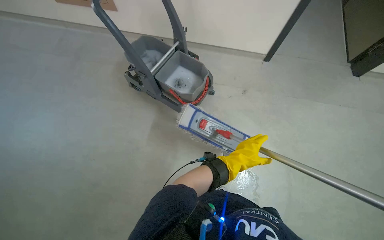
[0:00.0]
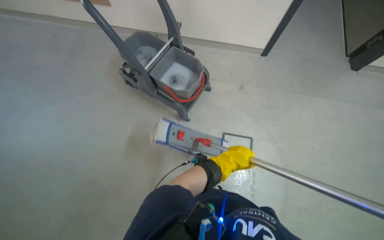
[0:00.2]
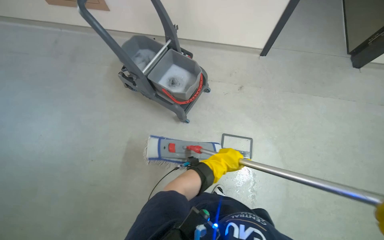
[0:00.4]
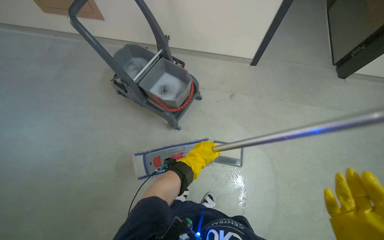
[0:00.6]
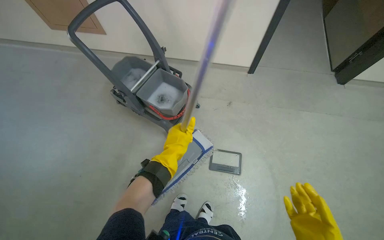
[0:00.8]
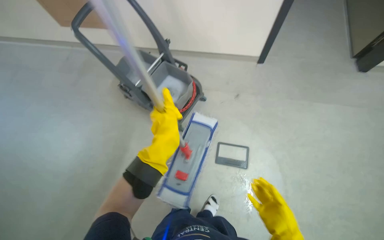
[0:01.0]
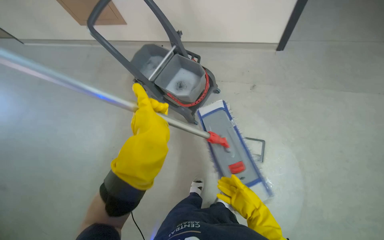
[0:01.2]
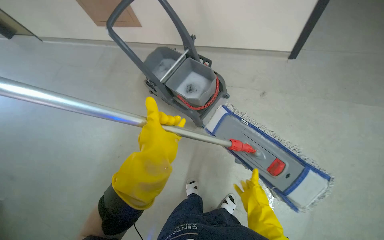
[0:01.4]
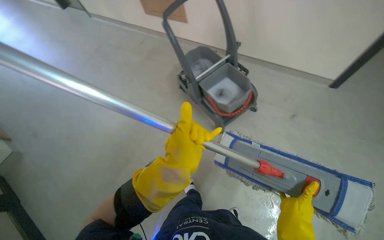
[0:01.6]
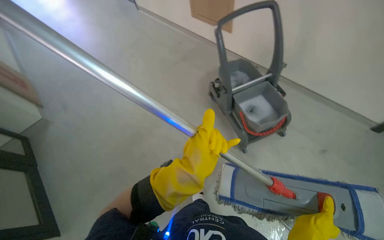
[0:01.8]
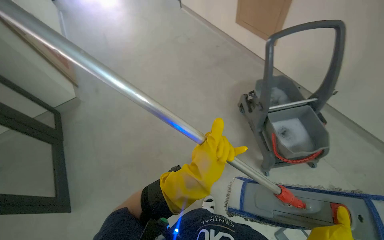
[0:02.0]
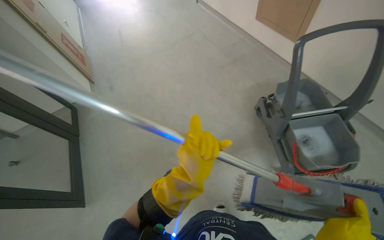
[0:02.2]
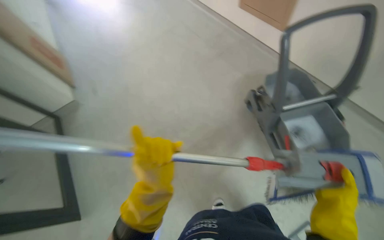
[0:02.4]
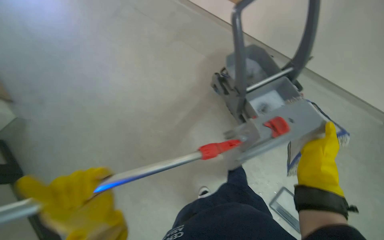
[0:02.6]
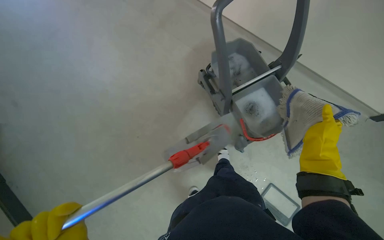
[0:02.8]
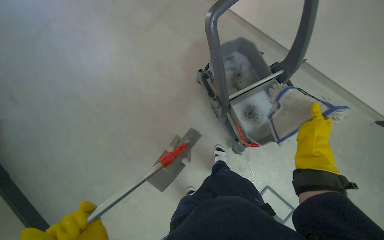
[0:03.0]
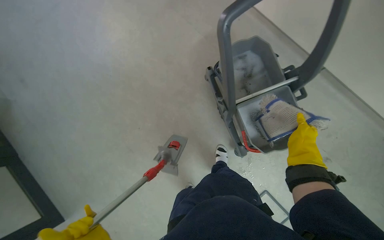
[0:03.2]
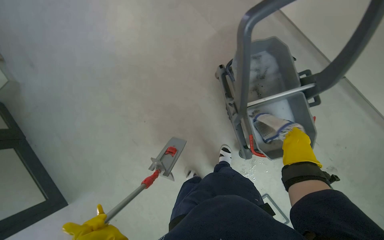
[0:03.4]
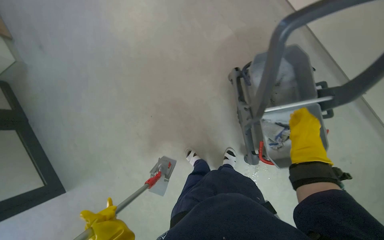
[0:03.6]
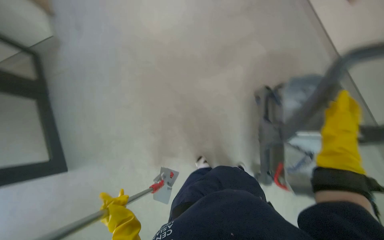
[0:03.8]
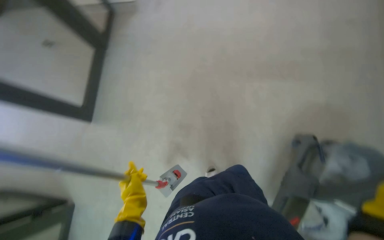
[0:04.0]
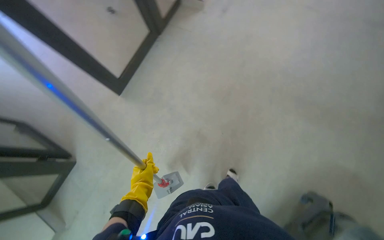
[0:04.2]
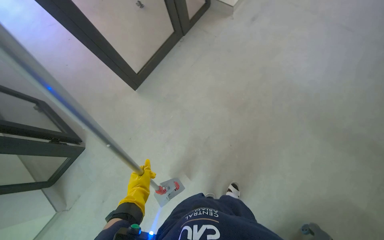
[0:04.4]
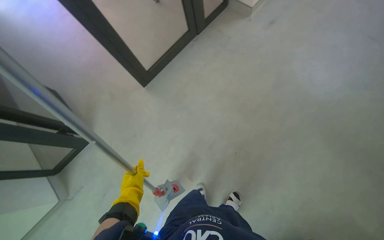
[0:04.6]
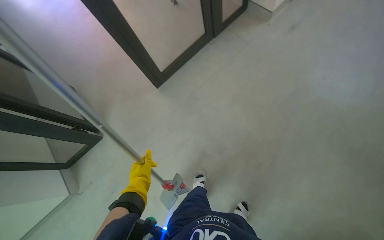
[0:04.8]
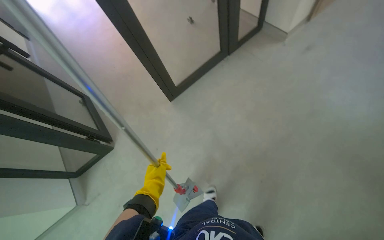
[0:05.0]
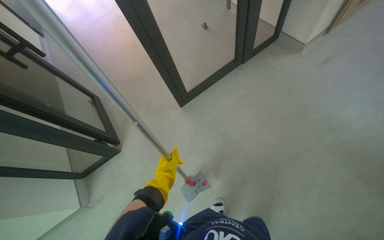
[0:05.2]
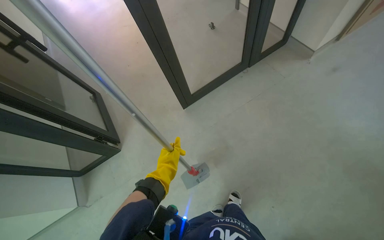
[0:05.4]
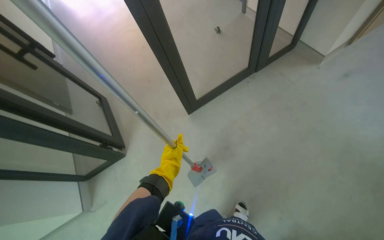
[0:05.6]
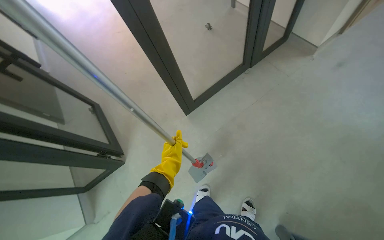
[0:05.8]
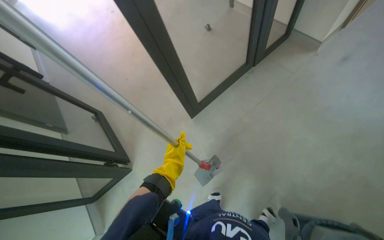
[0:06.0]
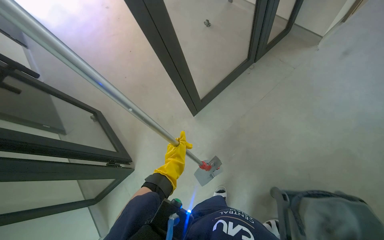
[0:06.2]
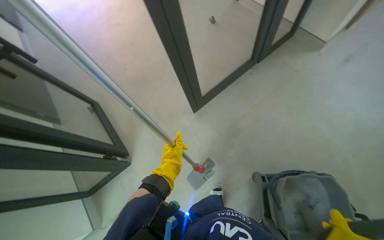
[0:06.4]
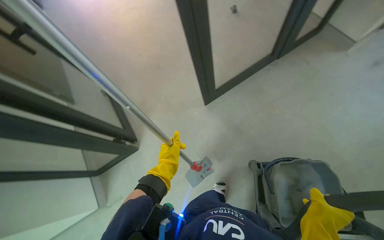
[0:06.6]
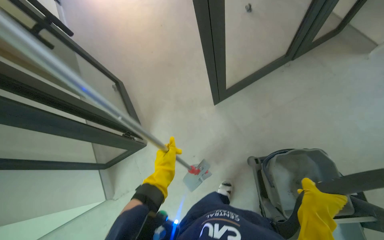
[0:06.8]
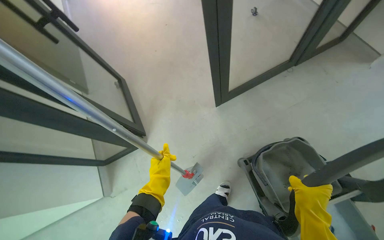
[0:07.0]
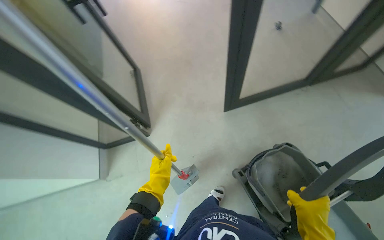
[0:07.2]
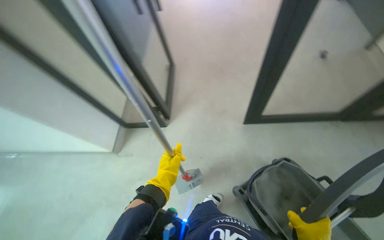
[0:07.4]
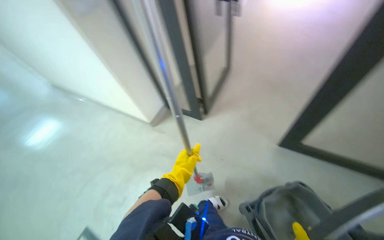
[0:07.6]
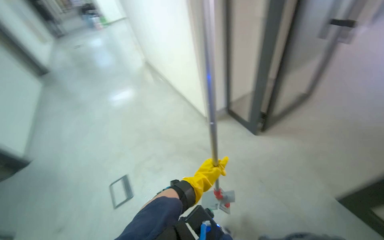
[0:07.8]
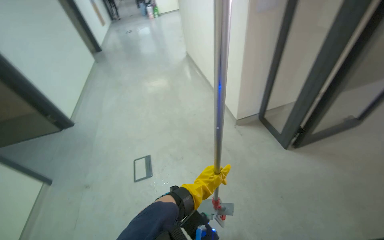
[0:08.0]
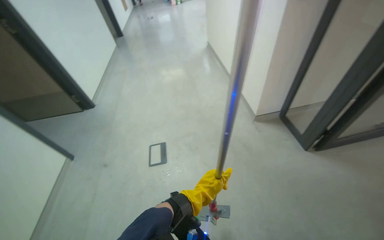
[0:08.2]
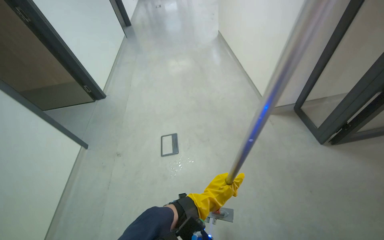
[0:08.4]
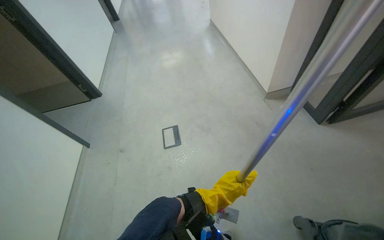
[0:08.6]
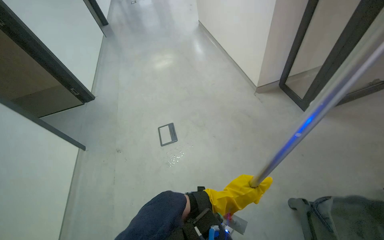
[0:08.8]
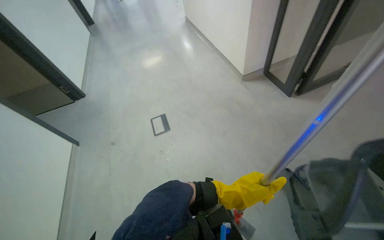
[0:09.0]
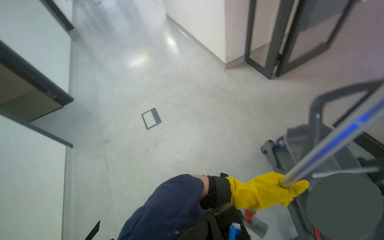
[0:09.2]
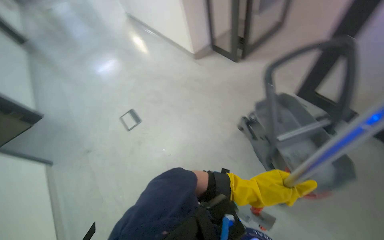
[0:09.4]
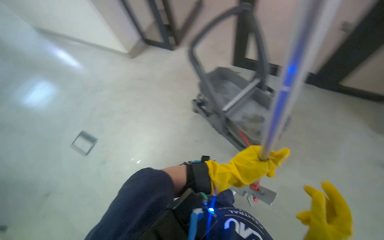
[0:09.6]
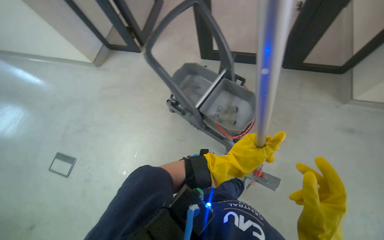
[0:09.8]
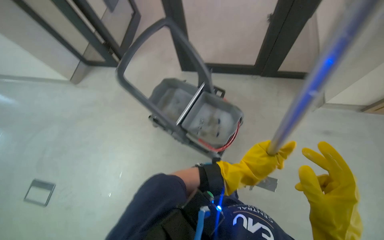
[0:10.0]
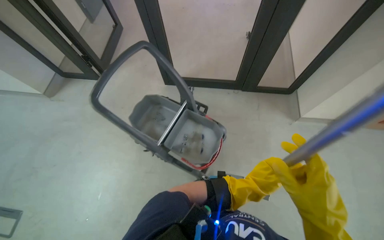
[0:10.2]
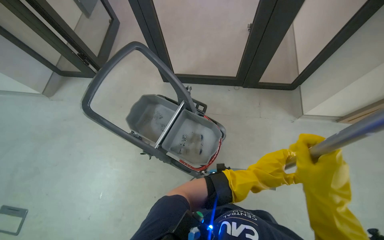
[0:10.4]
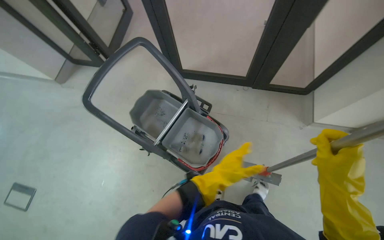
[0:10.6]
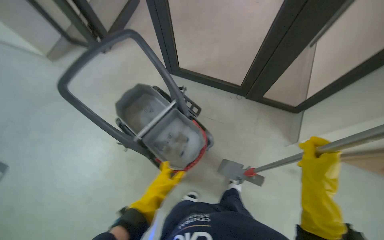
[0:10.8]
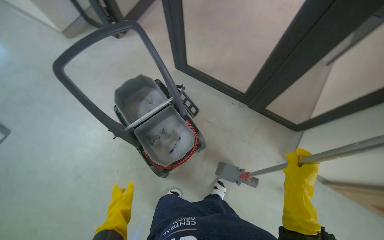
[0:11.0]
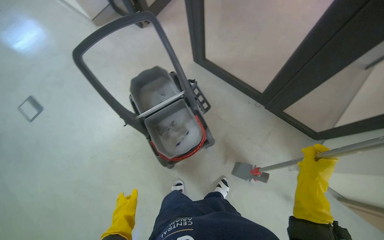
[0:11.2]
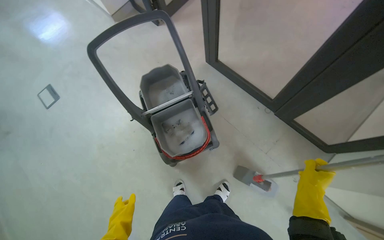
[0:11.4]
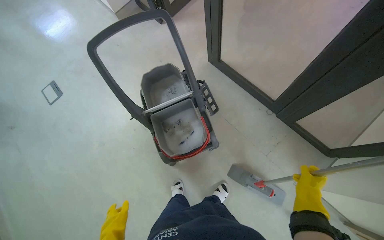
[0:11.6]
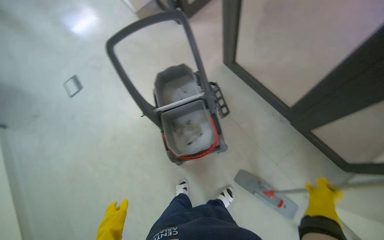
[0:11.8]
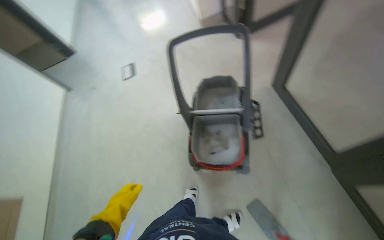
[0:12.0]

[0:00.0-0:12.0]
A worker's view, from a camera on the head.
Job: mopping floor.
The whole recording: Mopping hallway floor. The worker mops the hallway floor with a flat mop and bucket.
0:00.0 to 0:01.6: The head turns to the left by approximately 20 degrees. The left hand moves nearer to the camera and to the left, about 25 cm.
0:03.0 to 0:04.4: The wearer's head swings some 80 degrees to the left.
0:04.4 to 0:06.0: The view tilts about 15 degrees upward.
0:06.0 to 0:07.6: The head rotates some 65 degrees to the left. The camera pitches downward, by roughly 15 degrees.
0:07.6 to 0:09.0: The wearer looks about 45 degrees further to the left.
0:09.0 to 0:10.4: The head travels roughly 40 cm. The wearer's head swings some 65 degrees to the right.
0:10.4 to 0:12.0: The head rotates roughly 65 degrees to the left.

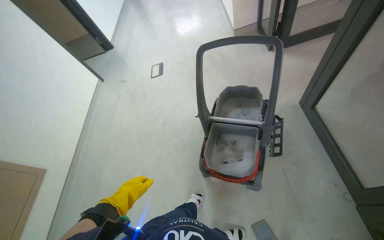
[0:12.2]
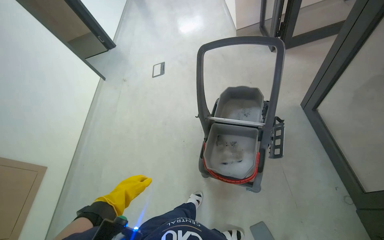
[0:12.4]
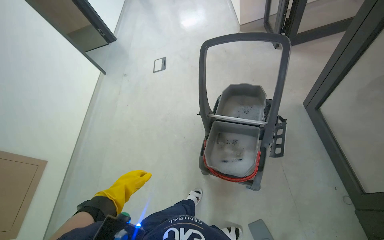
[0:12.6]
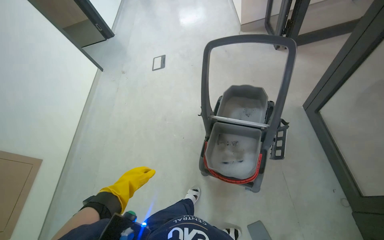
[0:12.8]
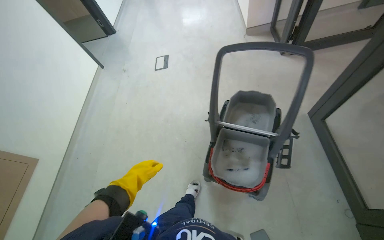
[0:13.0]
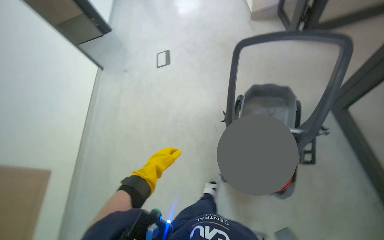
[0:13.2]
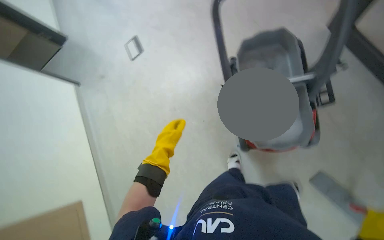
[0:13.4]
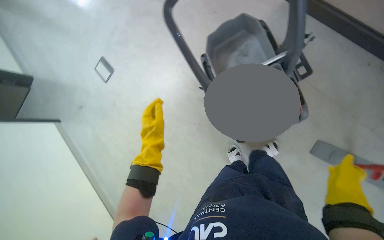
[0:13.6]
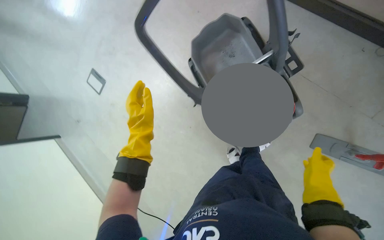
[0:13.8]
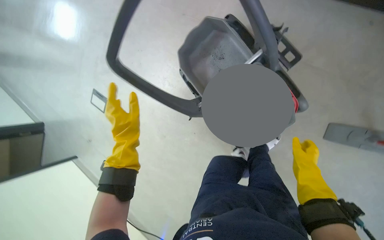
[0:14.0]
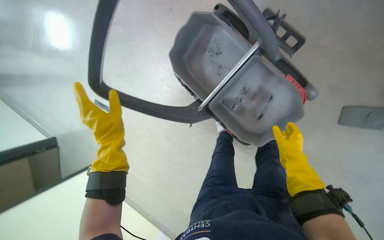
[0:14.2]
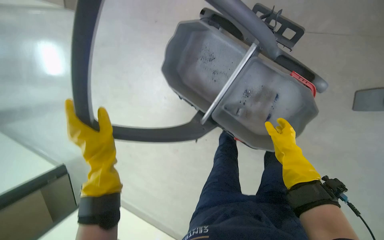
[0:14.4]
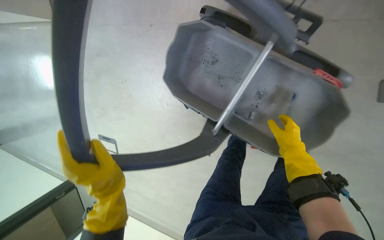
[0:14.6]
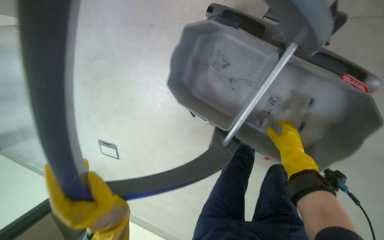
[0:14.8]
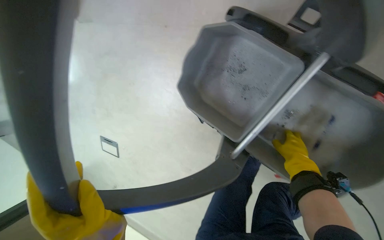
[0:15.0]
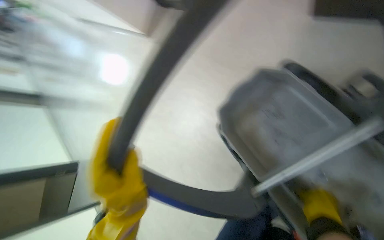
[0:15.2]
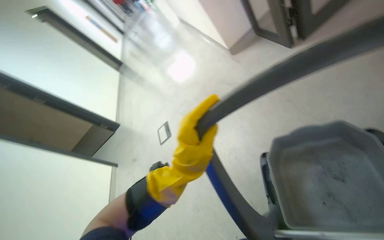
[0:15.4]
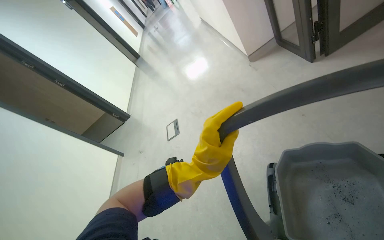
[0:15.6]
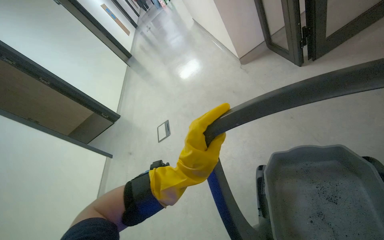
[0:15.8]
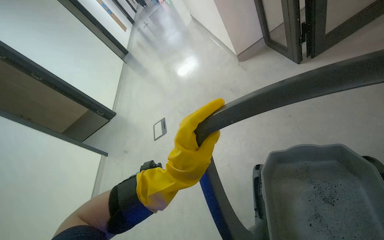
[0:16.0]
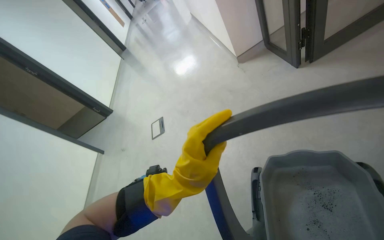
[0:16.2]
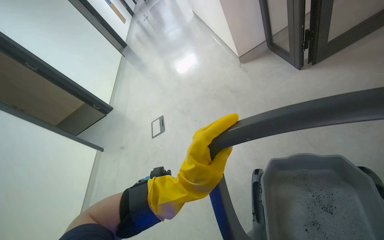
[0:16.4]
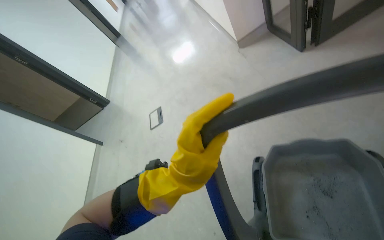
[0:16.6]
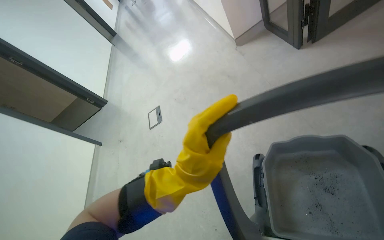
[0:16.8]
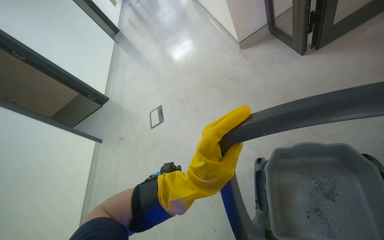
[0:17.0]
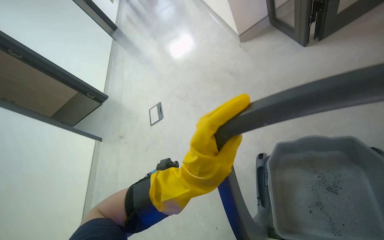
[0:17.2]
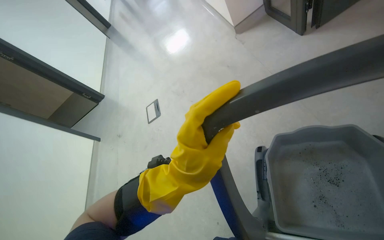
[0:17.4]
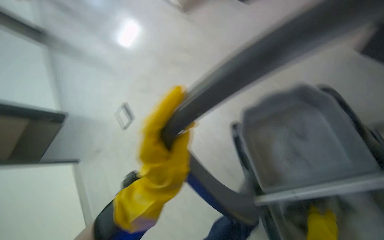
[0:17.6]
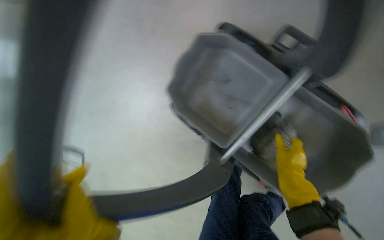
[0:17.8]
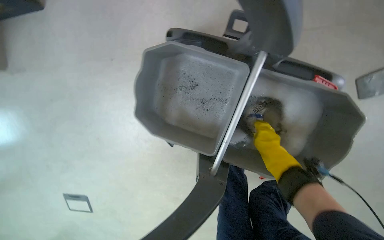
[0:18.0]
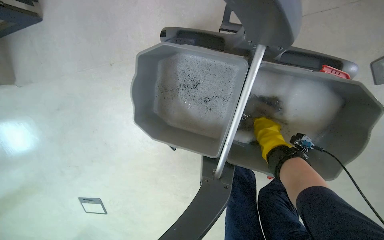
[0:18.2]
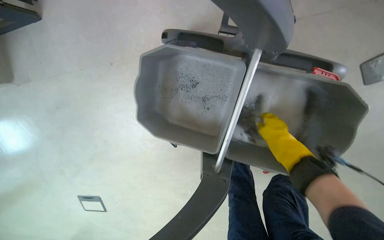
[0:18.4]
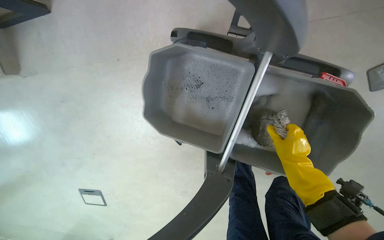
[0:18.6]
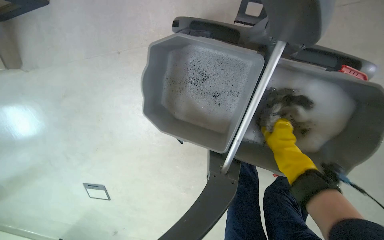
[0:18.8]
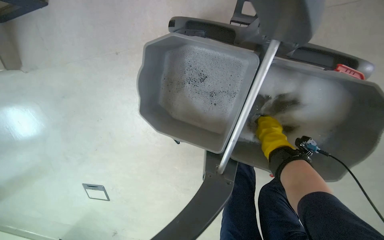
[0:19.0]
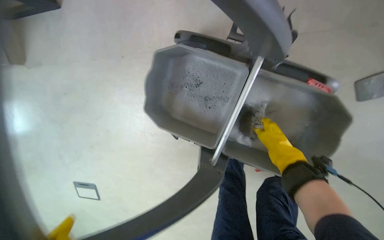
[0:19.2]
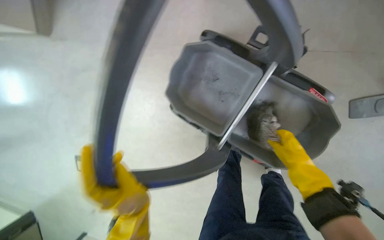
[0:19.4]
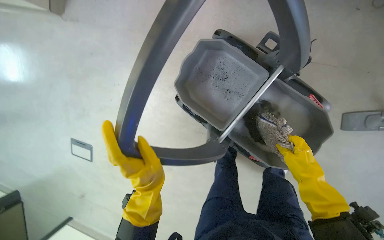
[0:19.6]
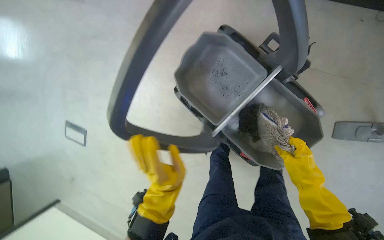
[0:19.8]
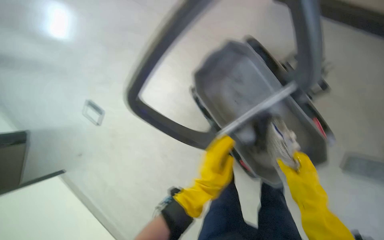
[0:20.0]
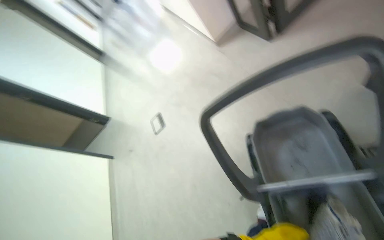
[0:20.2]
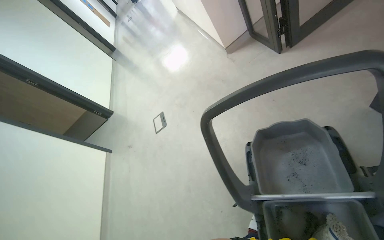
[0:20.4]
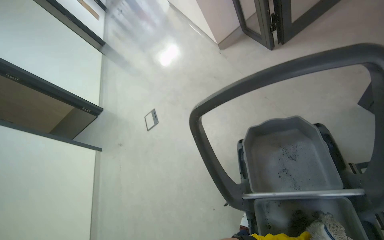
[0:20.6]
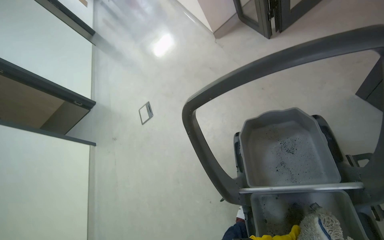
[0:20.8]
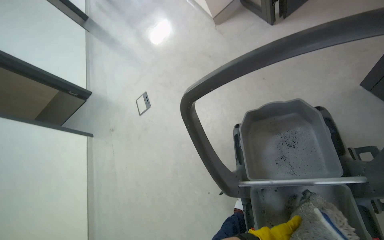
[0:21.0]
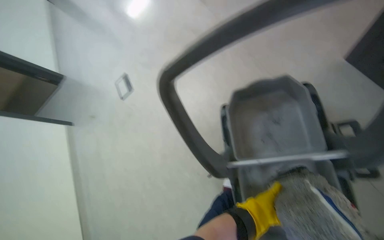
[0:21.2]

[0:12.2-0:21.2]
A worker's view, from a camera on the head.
Job: mopping floor.
The whole recording: Mopping hallway floor. The worker mops the hallway floor with a flat mop and bucket.
0:12.2 to 0:13.8: The wearer moves about 40 cm. The scene turns approximately 35 degrees counterclockwise in the picture.
0:13.8 to 0:15.2: The view swings some 20 degrees to the left. The view tips upward by approximately 20 degrees.
0:16.6 to 0:18.2: The wearer looks some 10 degrees further downward. The scene rotates counterclockwise by approximately 45 degrees.
0:18.2 to 0:19.8: The scene rotates clockwise by some 25 degrees.
0:19.8 to 0:21.2: The head rotates about 40 degrees to the left.
